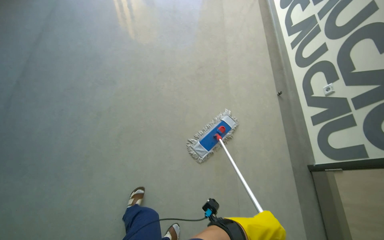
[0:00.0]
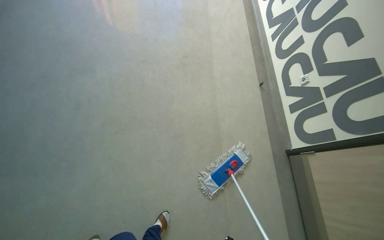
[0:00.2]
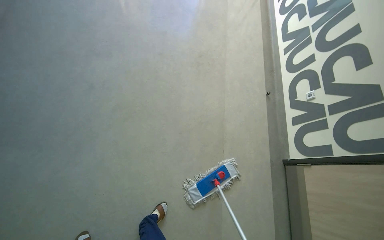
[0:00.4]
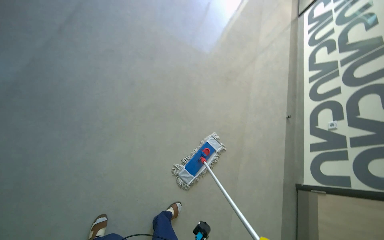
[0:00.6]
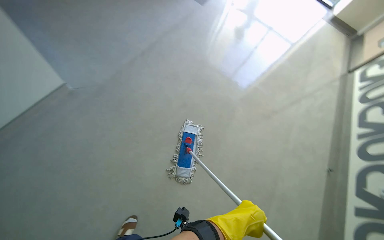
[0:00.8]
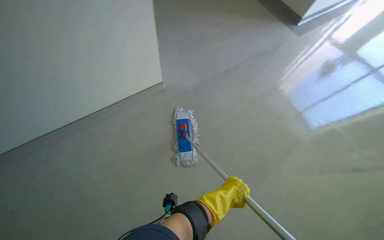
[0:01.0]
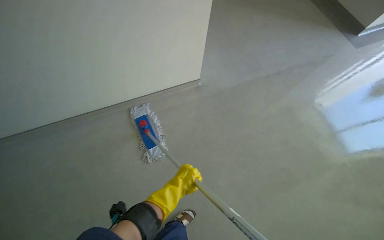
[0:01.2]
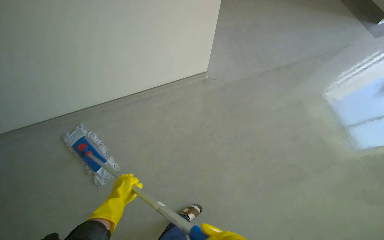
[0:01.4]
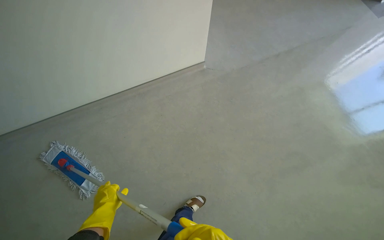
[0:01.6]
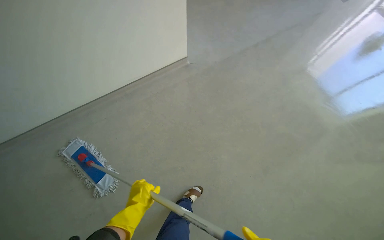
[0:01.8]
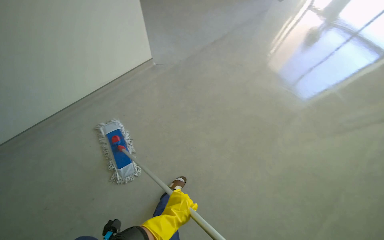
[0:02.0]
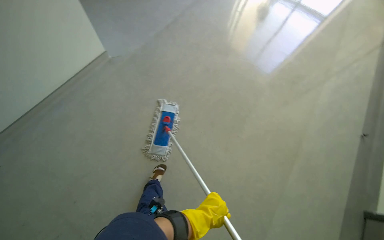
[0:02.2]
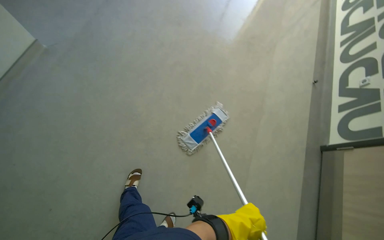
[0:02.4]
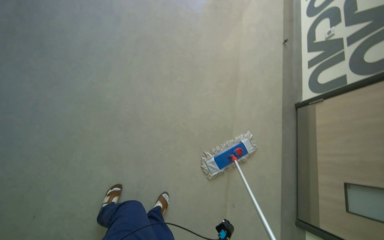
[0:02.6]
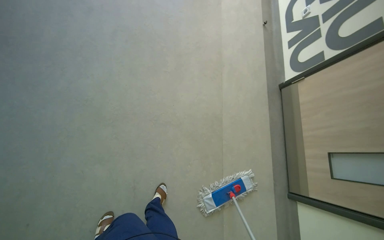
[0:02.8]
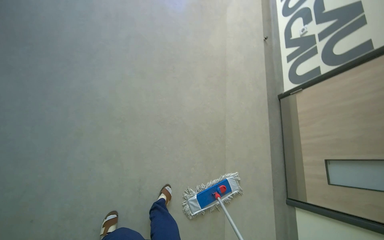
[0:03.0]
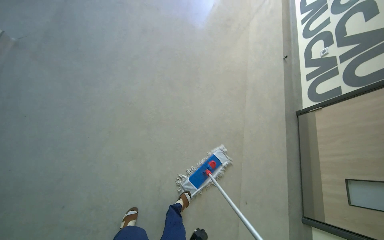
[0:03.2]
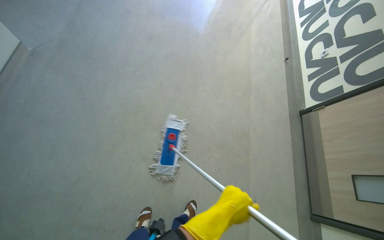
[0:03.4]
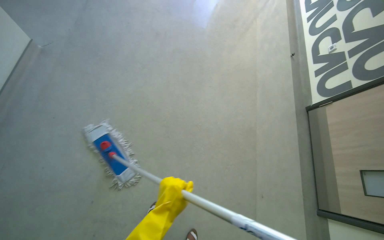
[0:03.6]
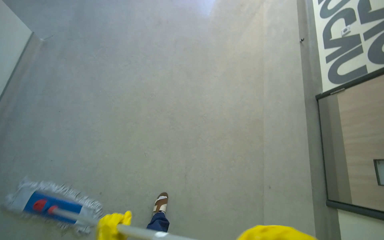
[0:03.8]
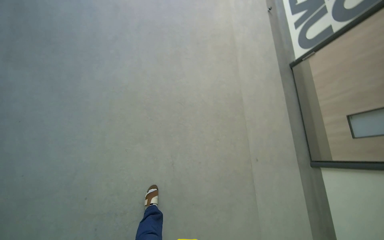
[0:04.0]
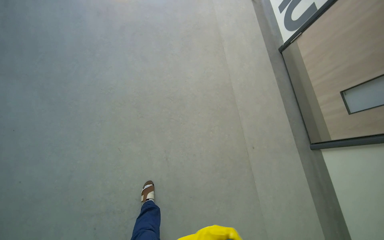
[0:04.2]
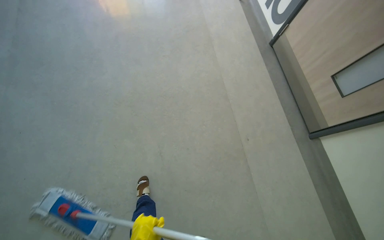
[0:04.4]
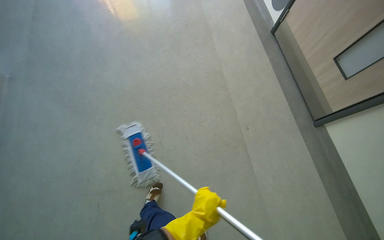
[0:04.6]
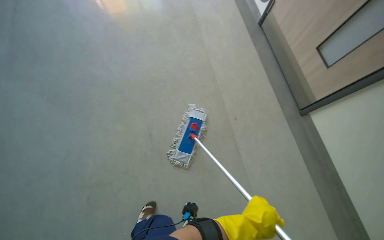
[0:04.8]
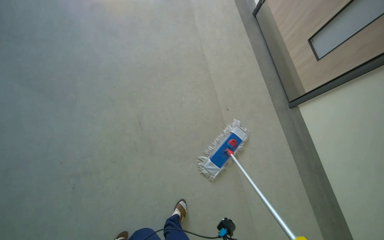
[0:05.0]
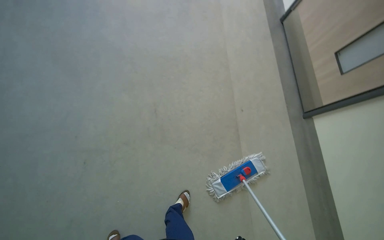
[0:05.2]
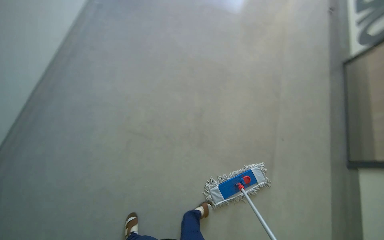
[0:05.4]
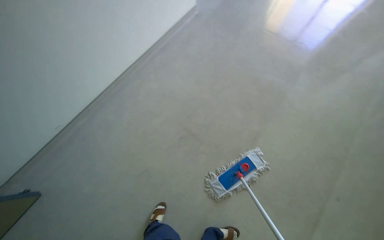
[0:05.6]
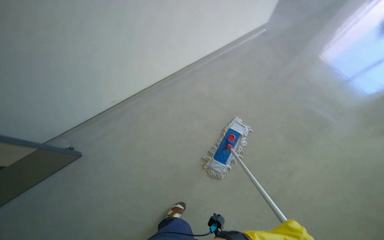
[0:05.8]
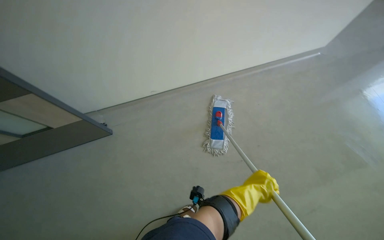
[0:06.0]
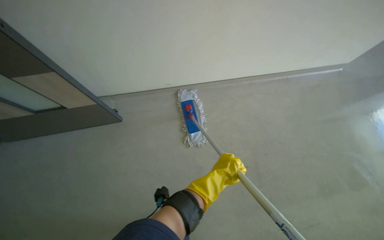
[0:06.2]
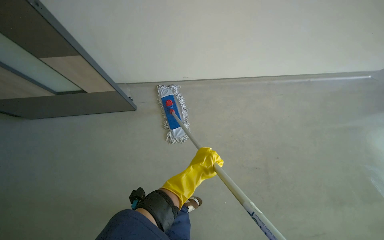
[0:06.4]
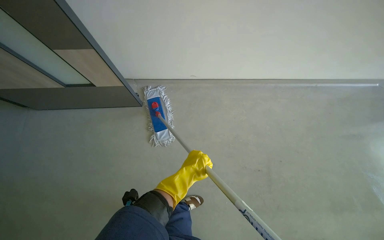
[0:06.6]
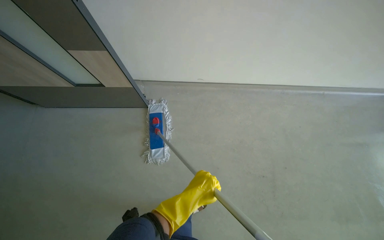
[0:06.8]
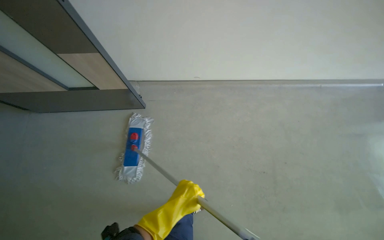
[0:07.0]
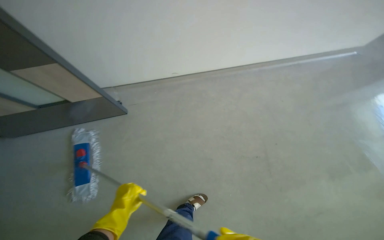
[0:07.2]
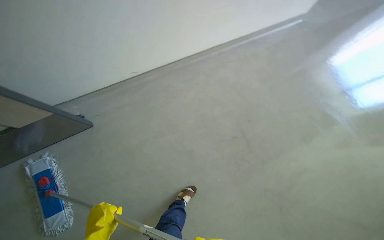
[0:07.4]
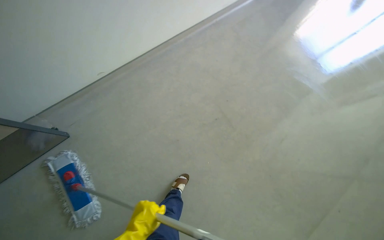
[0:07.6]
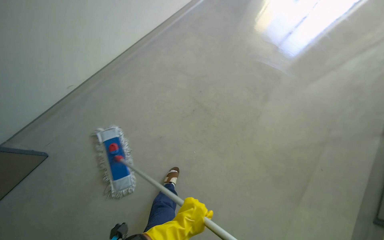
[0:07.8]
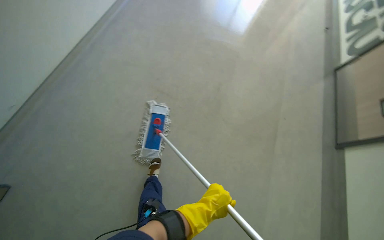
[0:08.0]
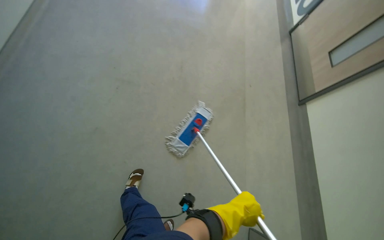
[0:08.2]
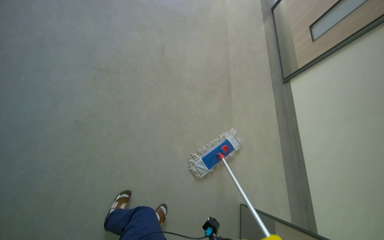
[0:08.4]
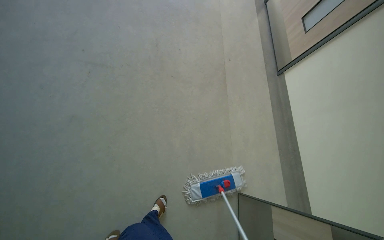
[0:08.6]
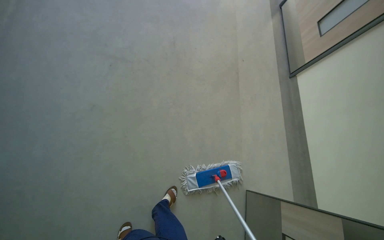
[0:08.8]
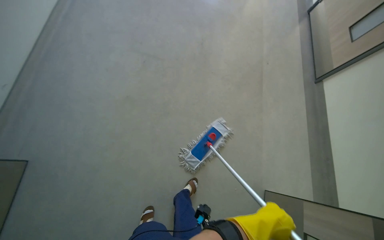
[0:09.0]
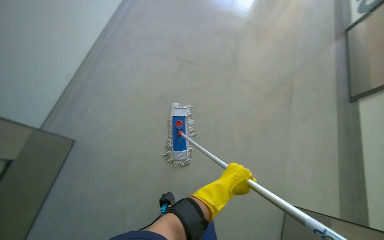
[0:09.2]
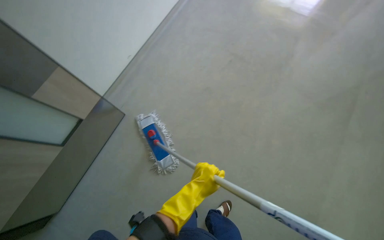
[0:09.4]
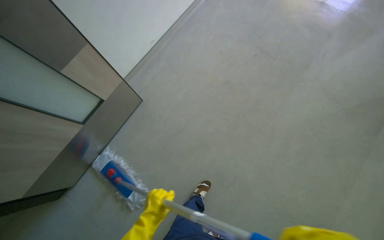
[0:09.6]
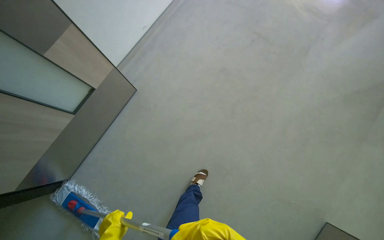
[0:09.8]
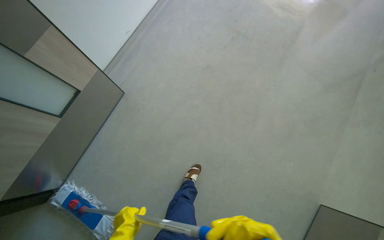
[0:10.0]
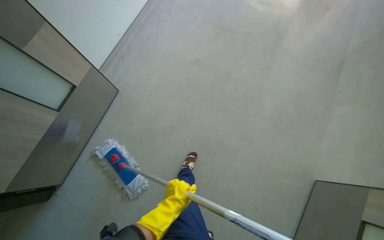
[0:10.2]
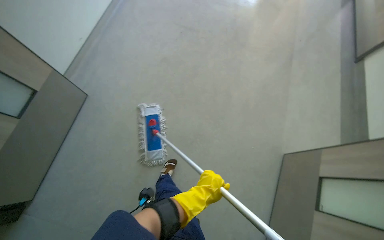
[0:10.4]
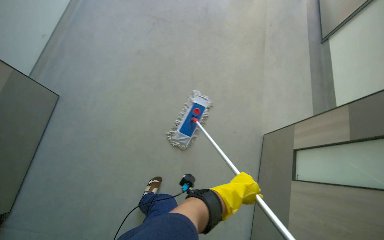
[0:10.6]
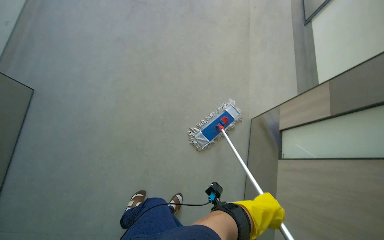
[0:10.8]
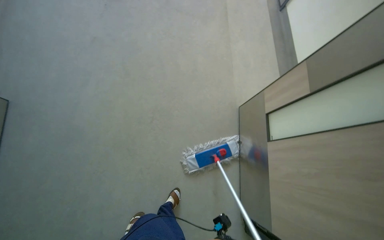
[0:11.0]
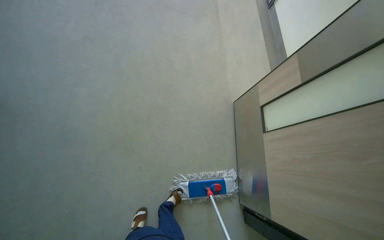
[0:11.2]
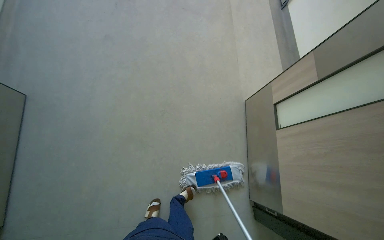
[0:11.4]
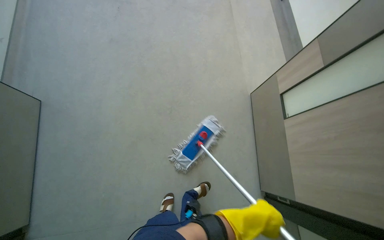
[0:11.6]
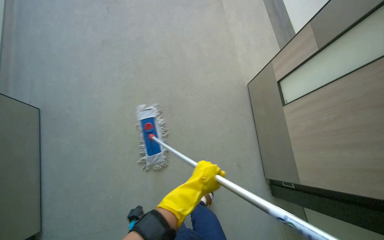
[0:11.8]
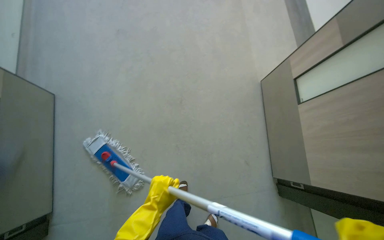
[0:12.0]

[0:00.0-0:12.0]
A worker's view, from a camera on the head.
Job: mopping floor.
The whole recording: Mopping hallway floor. The worker mops the hallway floor, periodically wringing out the mop head in the bucket.
0:00.0 to 0:01.6: The head travels some 40 cm.
0:01.6 to 0:03.0: The camera is carried approximately 50 cm. The wearer's head swings about 45 degrees to the right.
0:03.0 to 0:04.4: The camera is carried roughly 40 cm.
0:04.4 to 0:06.0: The head travels roughly 90 cm. The wearer's head swings approximately 85 degrees to the left.
0:06.0 to 0:07.6: The wearer's head swings roughly 20 degrees to the right.
0:07.6 to 0:09.0: The wearer moves approximately 60 cm. The head rotates about 45 degrees to the right.
0:09.0 to 0:10.4: The wearer moves about 50 cm.

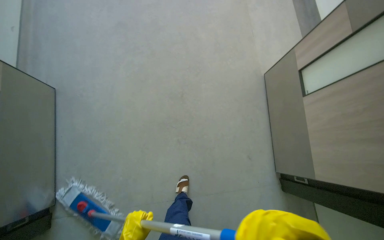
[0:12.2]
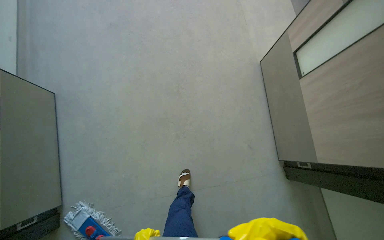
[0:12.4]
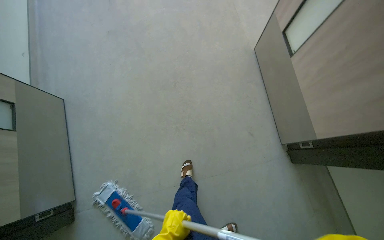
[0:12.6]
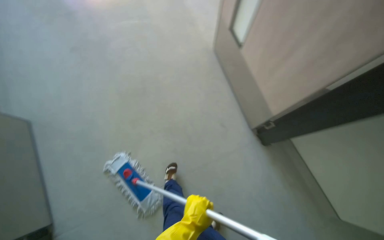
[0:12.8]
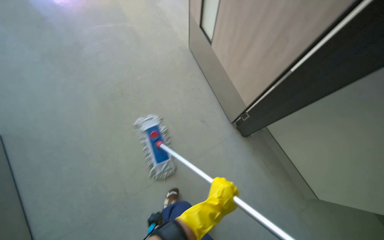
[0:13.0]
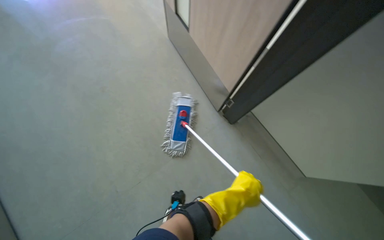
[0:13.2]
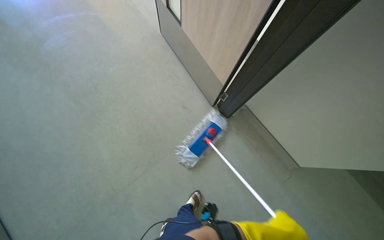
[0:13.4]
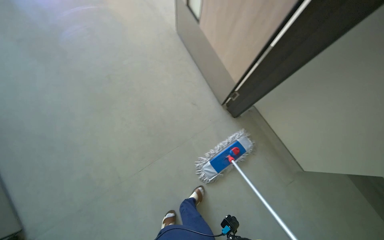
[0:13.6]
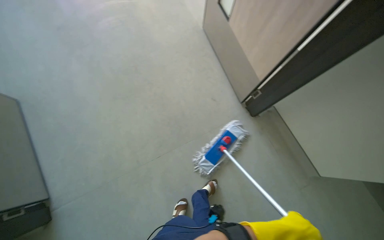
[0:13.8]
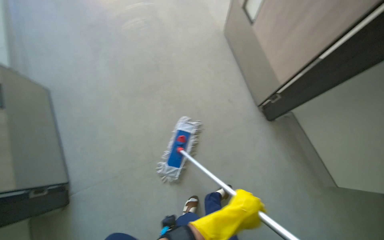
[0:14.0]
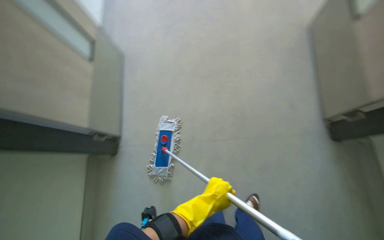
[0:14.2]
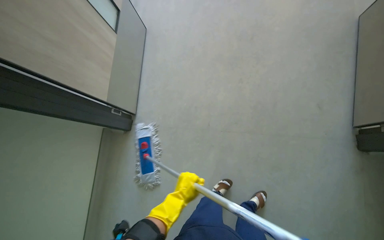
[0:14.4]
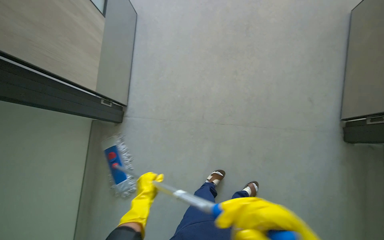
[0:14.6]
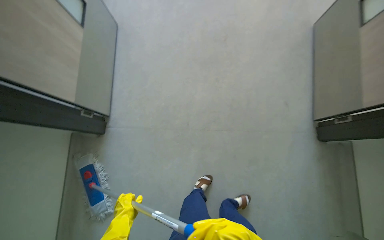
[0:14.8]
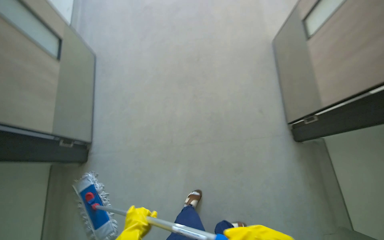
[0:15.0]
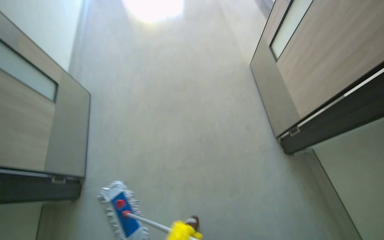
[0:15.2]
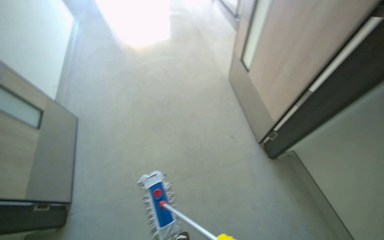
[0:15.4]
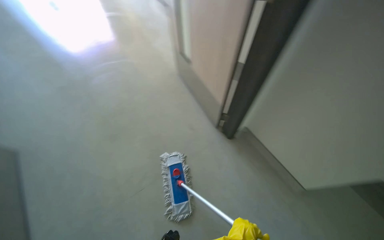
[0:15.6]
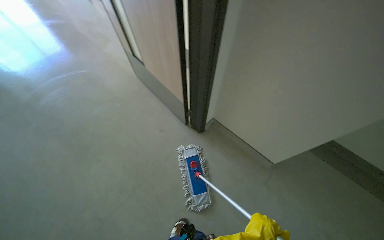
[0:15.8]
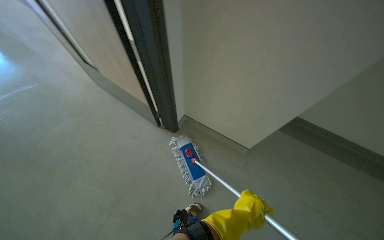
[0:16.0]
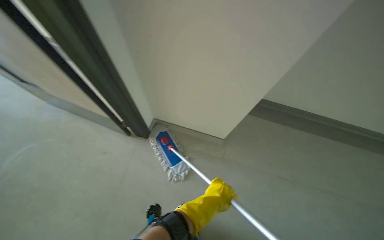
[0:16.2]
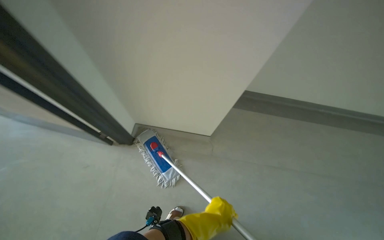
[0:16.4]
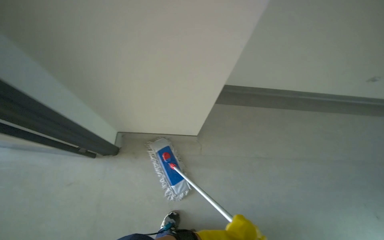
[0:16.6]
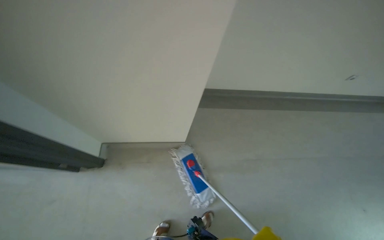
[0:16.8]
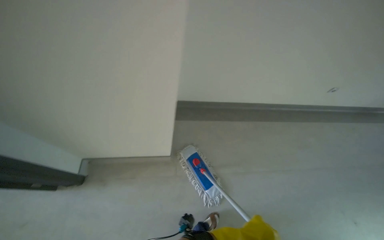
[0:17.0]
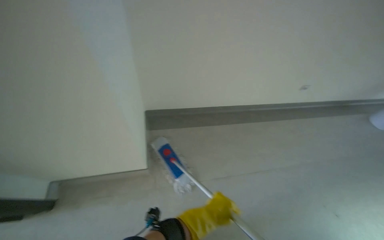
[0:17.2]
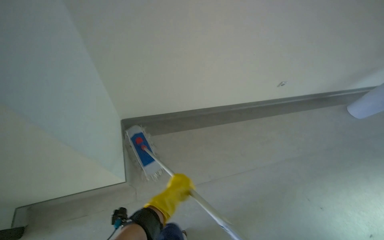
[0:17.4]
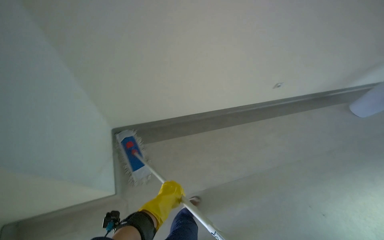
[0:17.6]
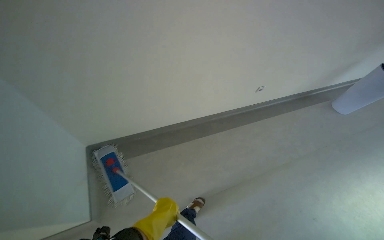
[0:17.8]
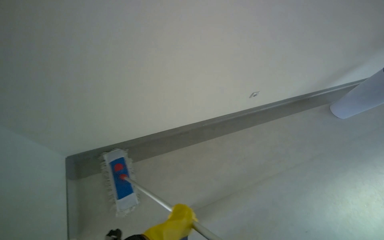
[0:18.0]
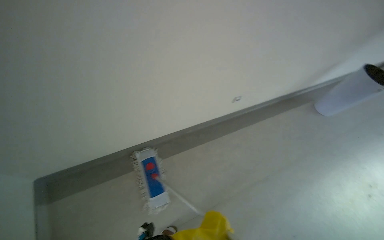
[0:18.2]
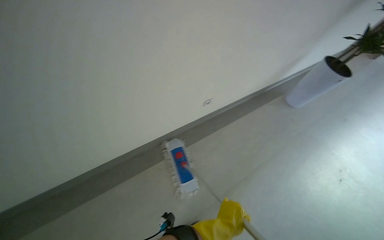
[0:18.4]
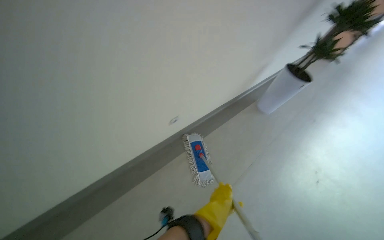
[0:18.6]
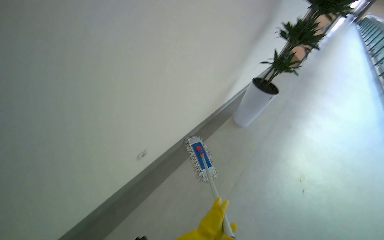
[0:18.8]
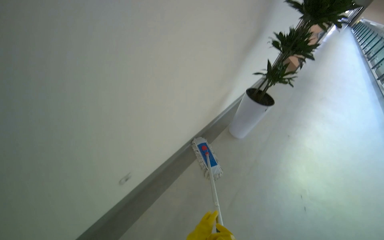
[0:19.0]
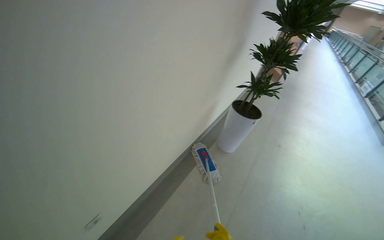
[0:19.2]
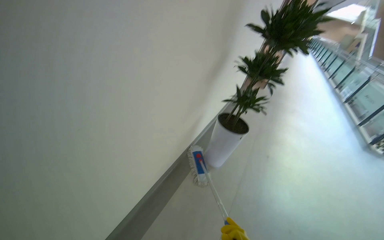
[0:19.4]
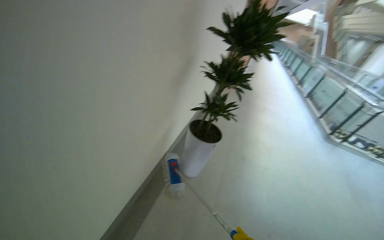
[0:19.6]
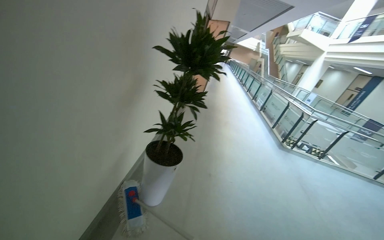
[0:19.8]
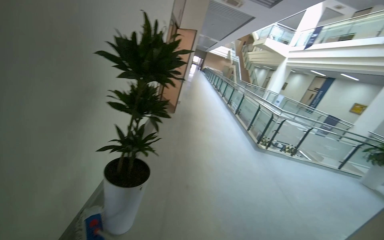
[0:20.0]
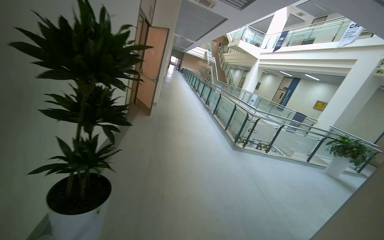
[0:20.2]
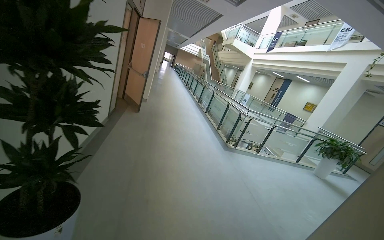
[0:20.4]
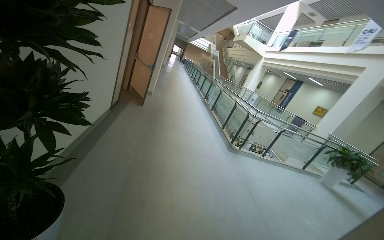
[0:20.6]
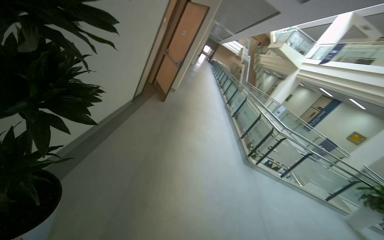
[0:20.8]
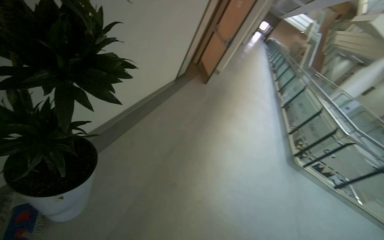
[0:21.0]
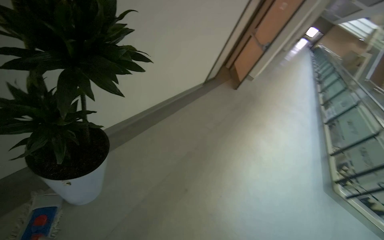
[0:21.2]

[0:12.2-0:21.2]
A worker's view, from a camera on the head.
Job: mopping floor.
The whole recording: Mopping hallway floor. The worker mops the hallway floor, periodically wringing out the mop head in the bucket.
0:12.2 to 0:13.8: The head travels approximately 60 cm.
0:18.2 to 0:19.8: The wearer moves roughly 1.5 m. The head turns to the right by some 55 degrees. The view tilts some 20 degrees upward.
0:19.8 to 0:21.2: The camera travels about 1 m. The wearer looks some 30 degrees further to the left.
